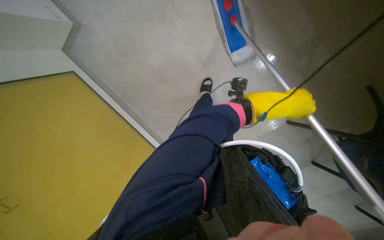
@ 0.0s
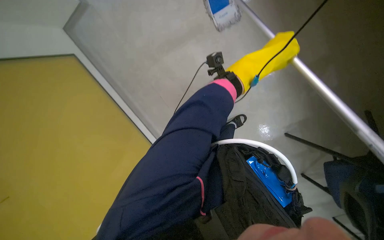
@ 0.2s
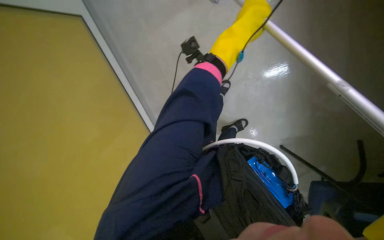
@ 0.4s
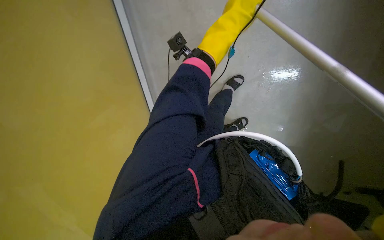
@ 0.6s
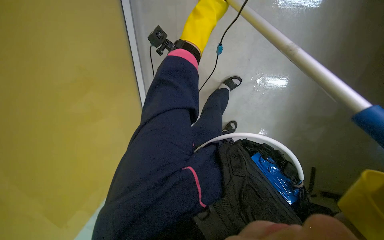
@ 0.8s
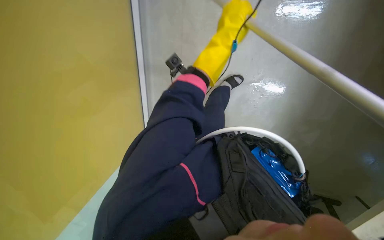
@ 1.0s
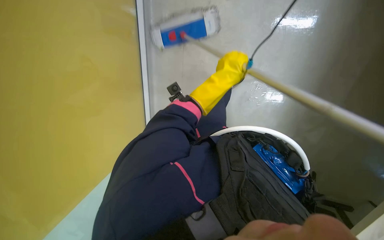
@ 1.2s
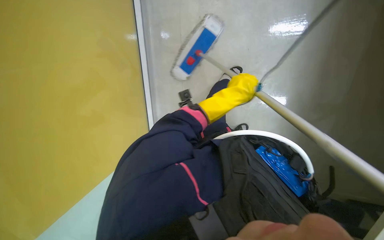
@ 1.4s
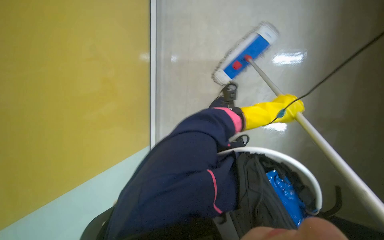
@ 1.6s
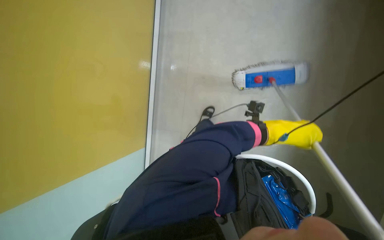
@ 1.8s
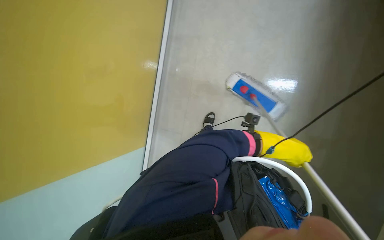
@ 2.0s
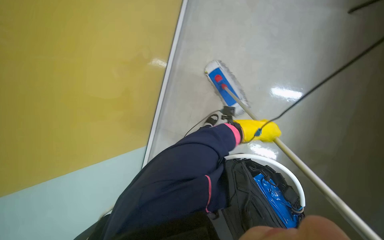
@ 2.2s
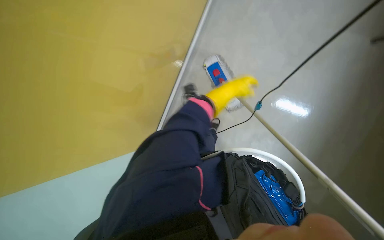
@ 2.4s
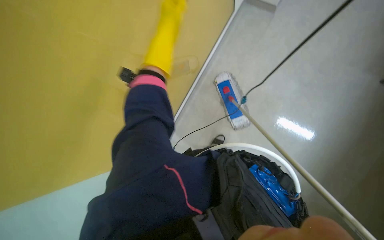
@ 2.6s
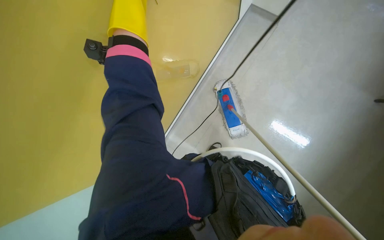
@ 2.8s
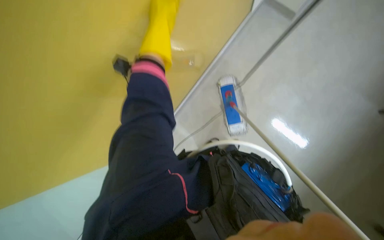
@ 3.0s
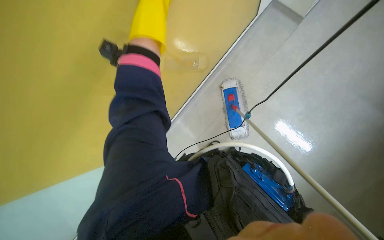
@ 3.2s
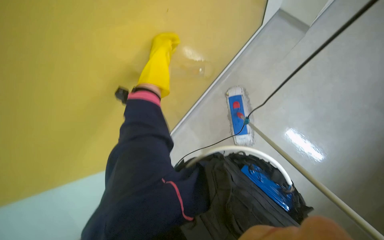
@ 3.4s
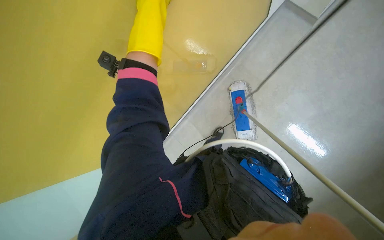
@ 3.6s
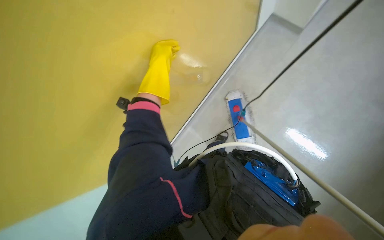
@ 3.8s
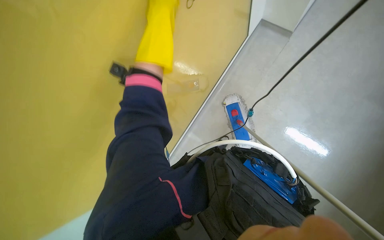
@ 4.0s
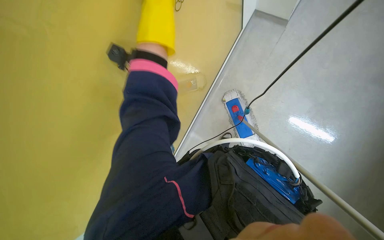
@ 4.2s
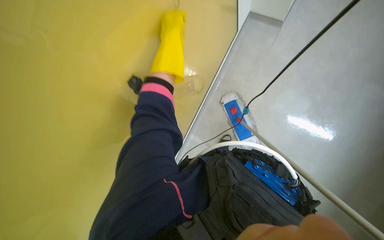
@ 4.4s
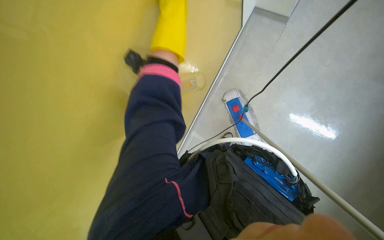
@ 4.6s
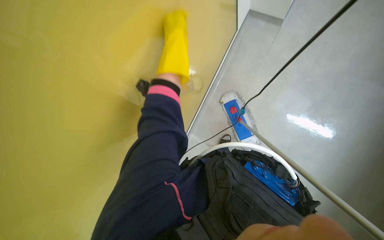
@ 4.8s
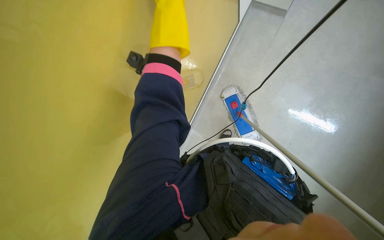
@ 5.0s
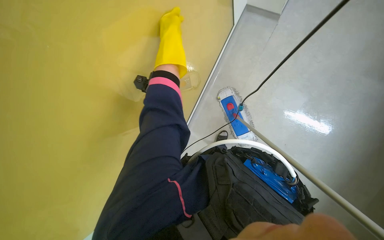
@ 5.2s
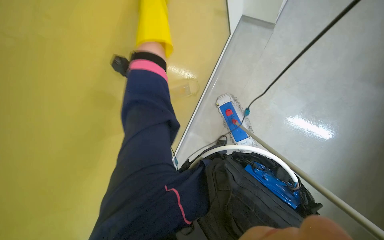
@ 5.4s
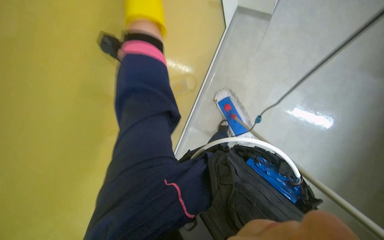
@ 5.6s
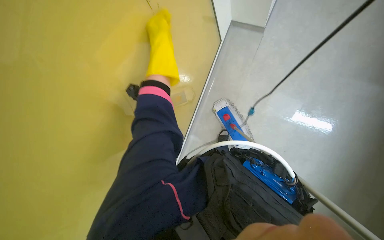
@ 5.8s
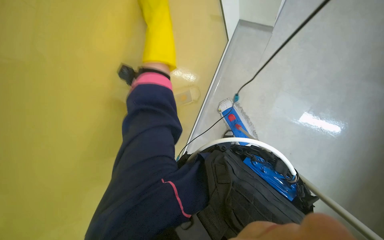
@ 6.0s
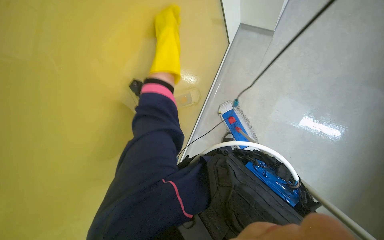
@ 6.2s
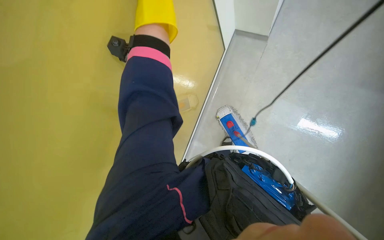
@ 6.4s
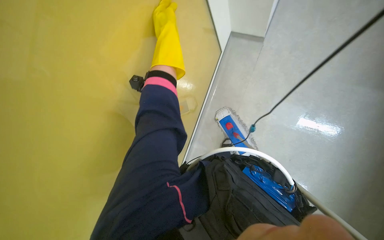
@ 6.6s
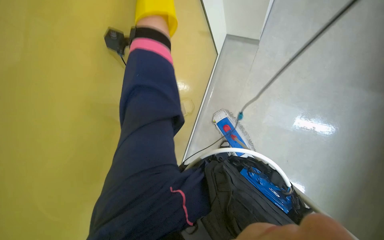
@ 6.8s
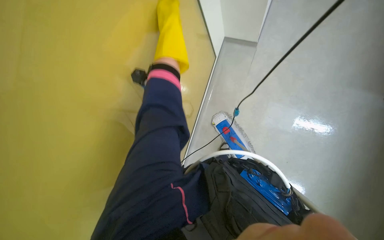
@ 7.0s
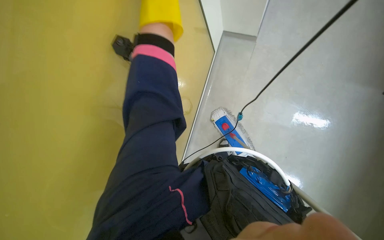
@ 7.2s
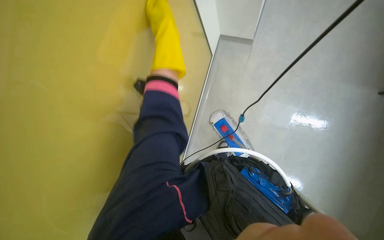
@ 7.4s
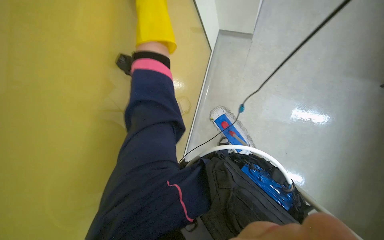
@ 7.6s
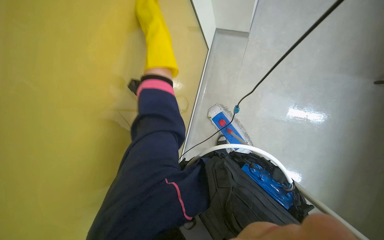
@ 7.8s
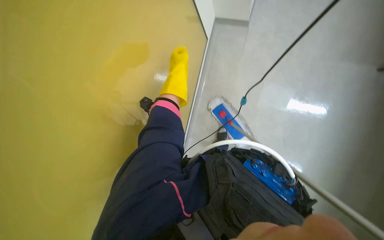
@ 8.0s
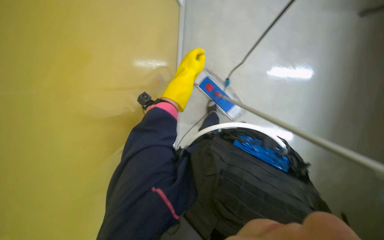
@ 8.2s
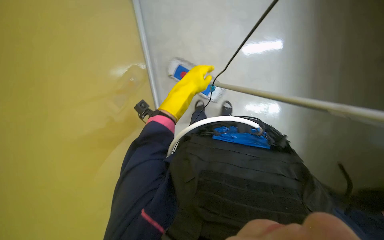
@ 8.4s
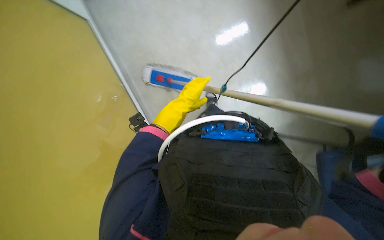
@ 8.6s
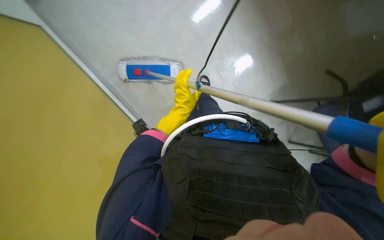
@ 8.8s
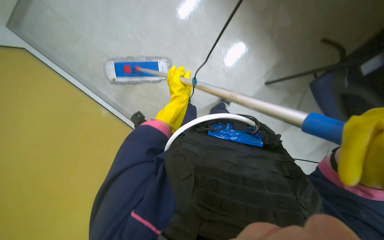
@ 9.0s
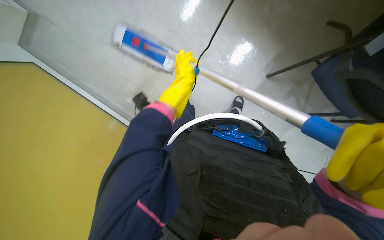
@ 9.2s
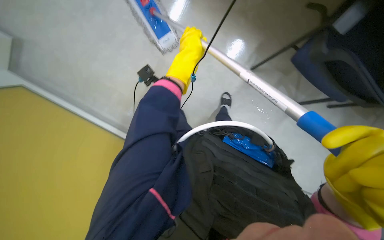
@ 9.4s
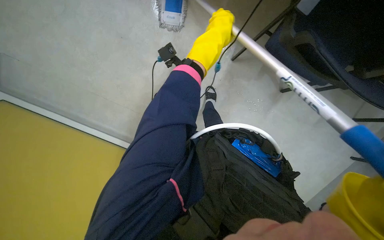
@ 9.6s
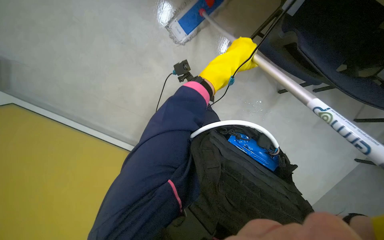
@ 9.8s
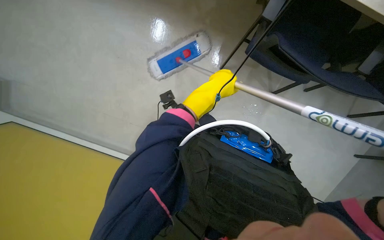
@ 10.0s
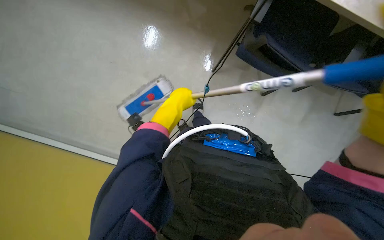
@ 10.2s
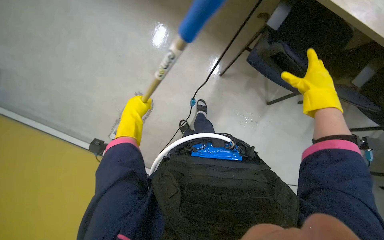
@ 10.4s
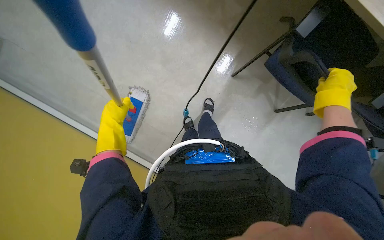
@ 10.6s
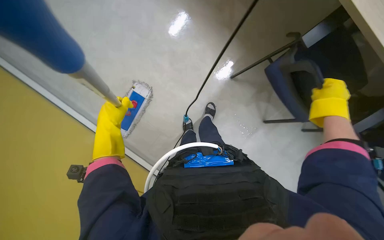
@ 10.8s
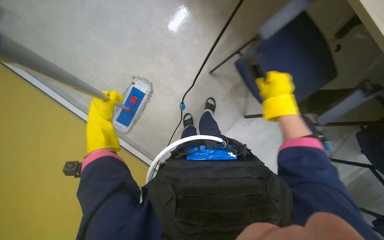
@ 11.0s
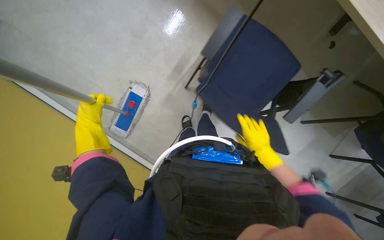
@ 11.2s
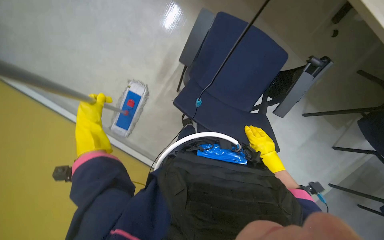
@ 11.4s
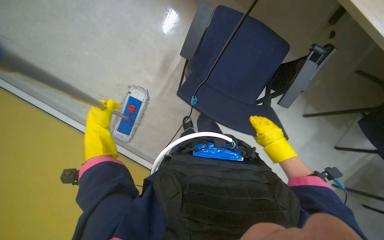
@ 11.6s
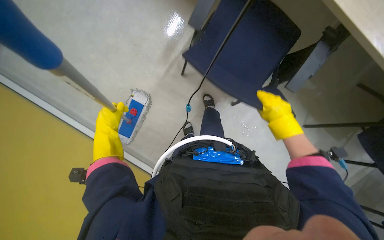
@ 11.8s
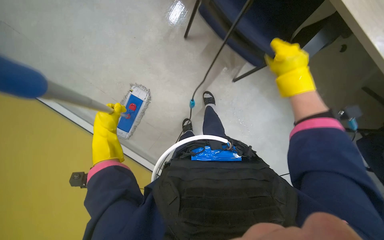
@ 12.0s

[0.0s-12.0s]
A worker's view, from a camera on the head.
Job: mopping floor.
The whole recording: Mopping office floor. The worker mops the office floor, moving chairs to clean under desks.
3.0s to 4.4s: The left hand goes nearer and farther, about 15 cm each way, reversing 5 times.
6.0s to 7.6s: The left hand travels farther from the camera and back again, roughly 15 cm each way.
7.6s to 9.0s: The wearer looks some 20 degrees further downward. The scene turns about 35 degrees counterclockwise in the picture.
9.0s to 10.4s: The left hand heads to the left, covering approximately 10 cm.
10.4s to 12.0s: The two hands go approximately 10 cm to the left. The right hand travels down the picture and back again, some 20 cm each way.

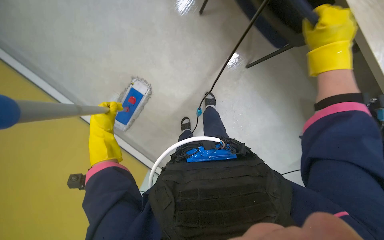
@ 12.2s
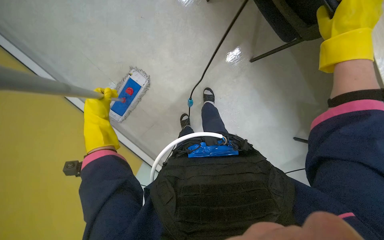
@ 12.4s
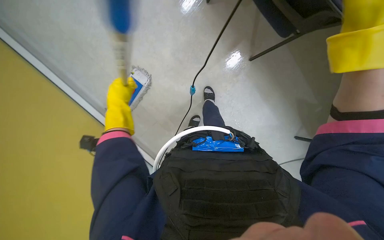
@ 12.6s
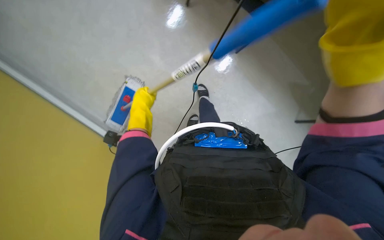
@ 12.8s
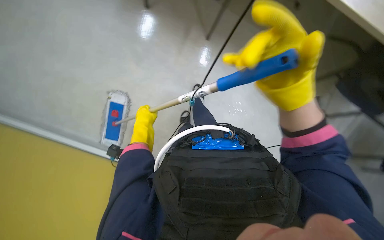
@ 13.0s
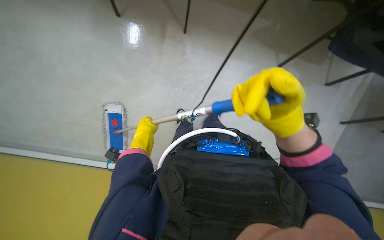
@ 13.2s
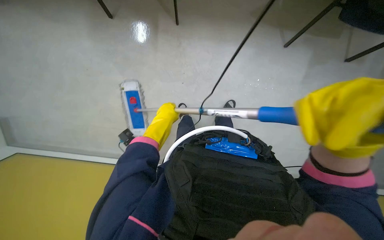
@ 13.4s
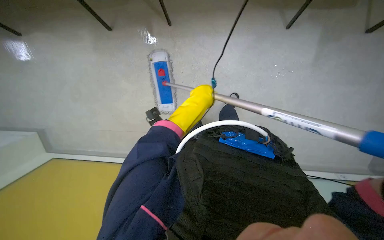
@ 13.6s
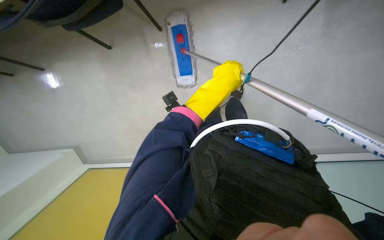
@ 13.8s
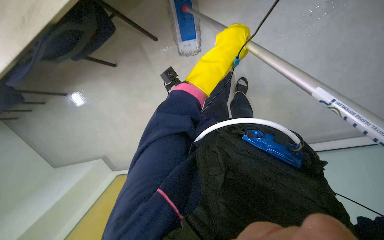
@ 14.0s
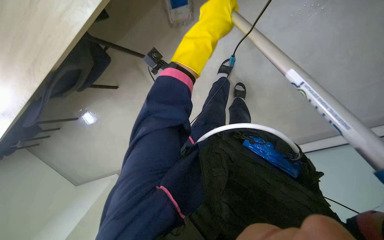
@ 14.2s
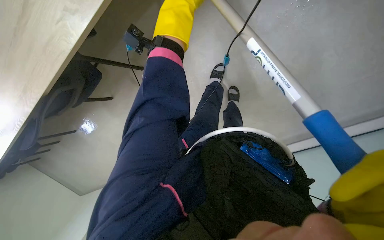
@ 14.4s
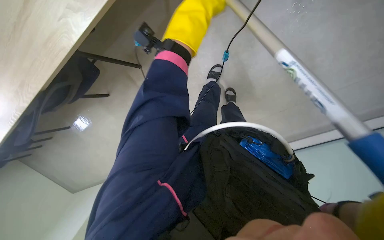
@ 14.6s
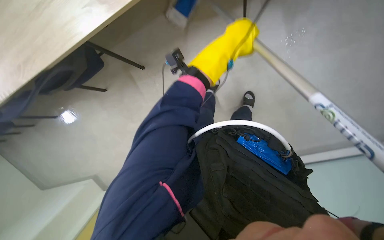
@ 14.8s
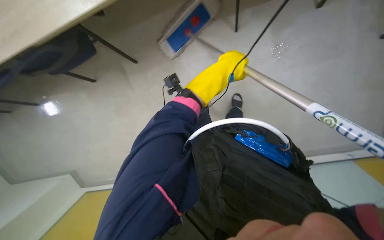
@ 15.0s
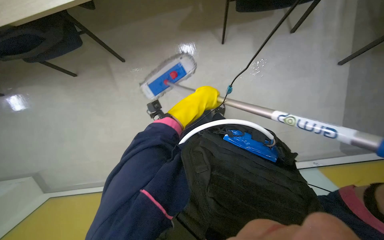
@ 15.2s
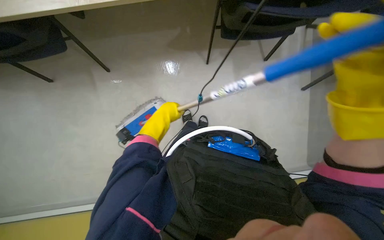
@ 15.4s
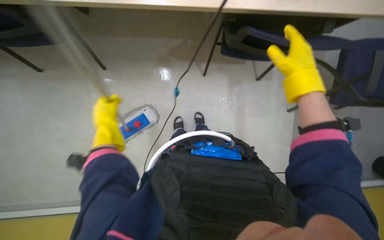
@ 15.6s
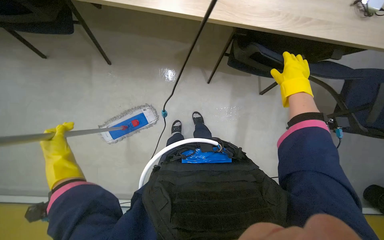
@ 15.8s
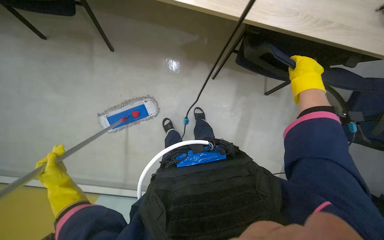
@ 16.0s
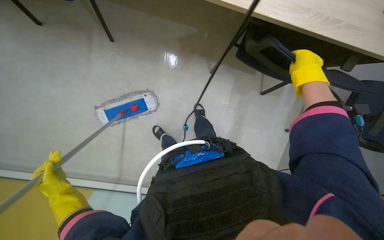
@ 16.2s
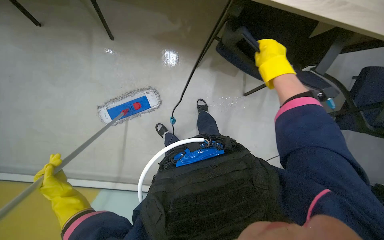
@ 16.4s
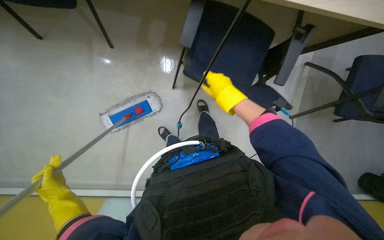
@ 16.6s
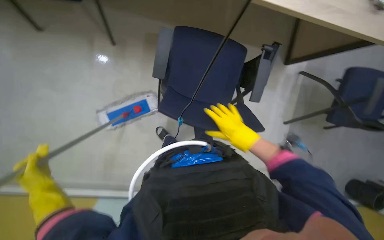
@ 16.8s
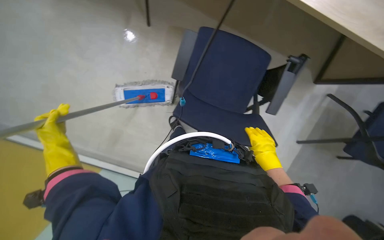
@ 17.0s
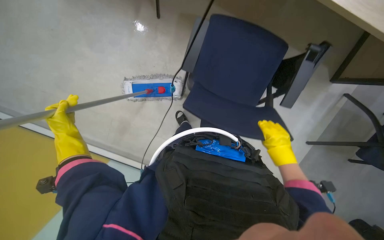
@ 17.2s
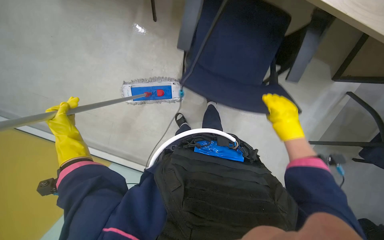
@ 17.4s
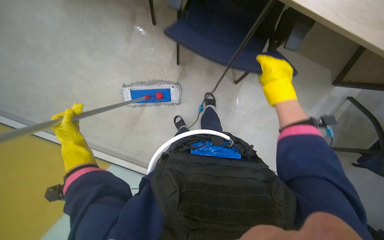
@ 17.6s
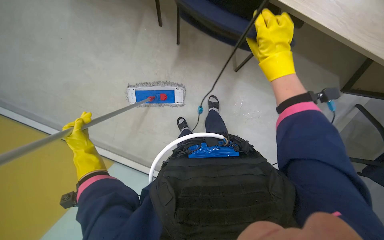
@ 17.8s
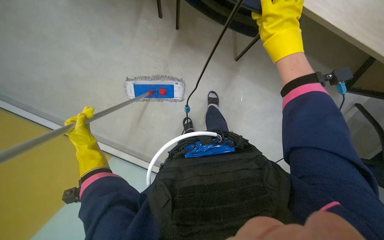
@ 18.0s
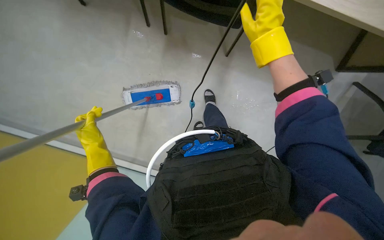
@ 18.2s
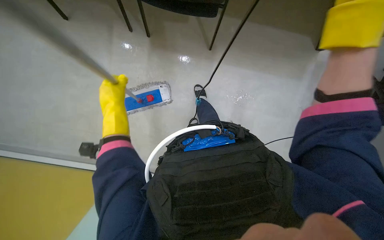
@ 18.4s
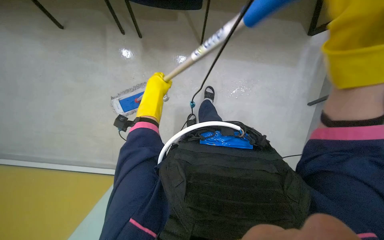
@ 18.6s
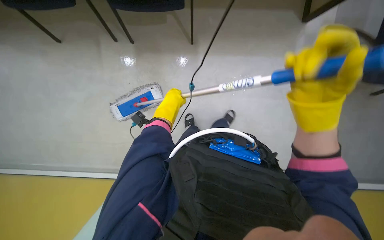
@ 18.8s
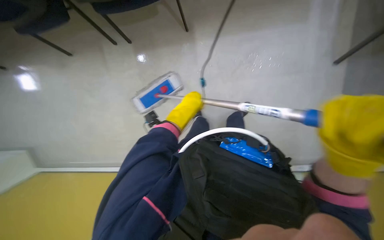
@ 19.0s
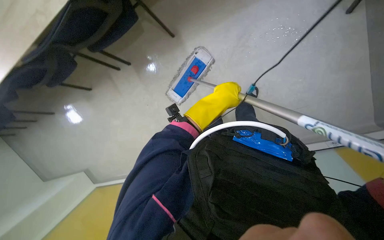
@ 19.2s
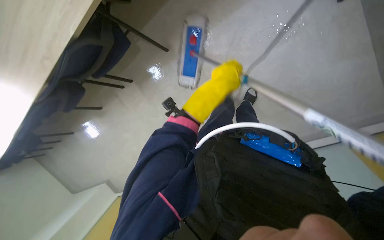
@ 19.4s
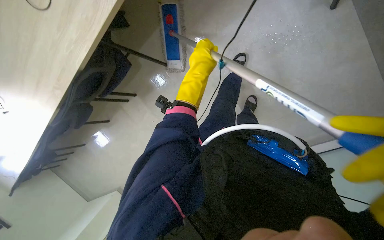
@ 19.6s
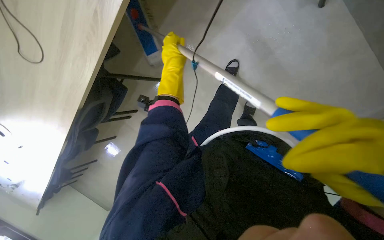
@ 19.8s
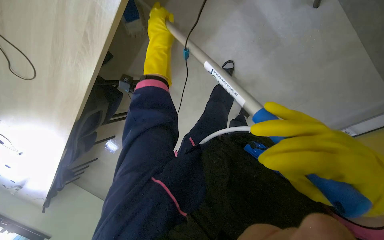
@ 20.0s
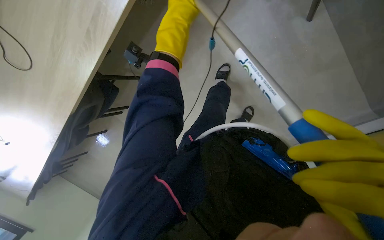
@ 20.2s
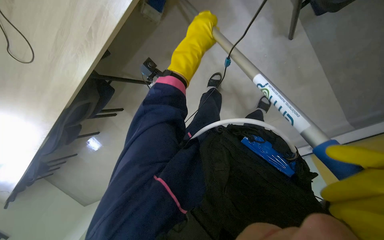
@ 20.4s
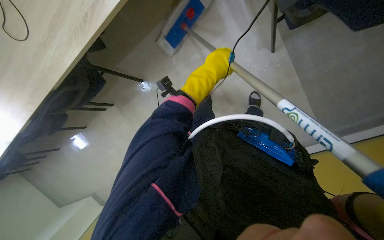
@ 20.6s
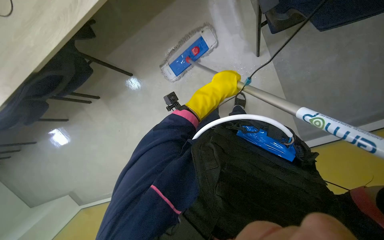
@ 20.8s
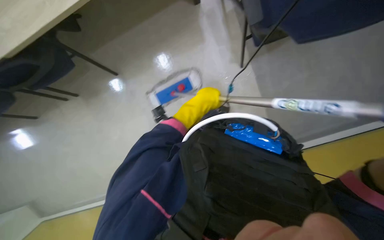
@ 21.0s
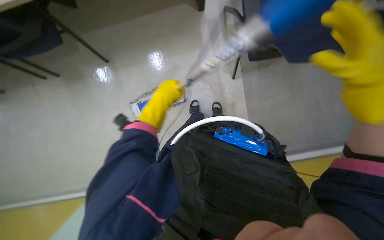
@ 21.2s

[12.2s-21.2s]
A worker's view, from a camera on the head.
Job: mopping floor.
The whole recording: Mopping office floor. The worker mops the office floor, moving chairs to clean under desks.
12.2s to 13.8s: The left hand moves to the right, some 50 cm.
13.8s to 15.2s: The left hand goes nearer to the camera and returns, roughly 5 cm each way.
15.2s to 16.6s: The left hand heads to the left and down the picture, covering about 50 cm.
16.6s to 18.2s: The right hand is displaced nearer to the camera by approximately 15 cm, and moves about 20 cm down the picture and comes back.
18.2s to 19.8s: The view tips upward by roughly 15 degrees. The left hand heads to the right and nearer to the camera, covering about 35 cm.
19.8s to 21.2s: The left hand heads down the picture, covering about 15 cm.
